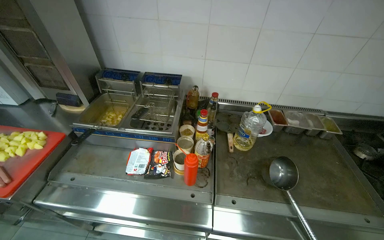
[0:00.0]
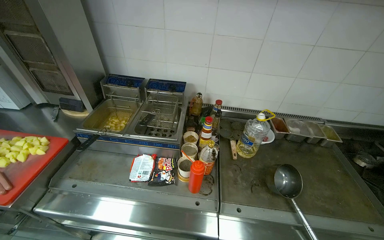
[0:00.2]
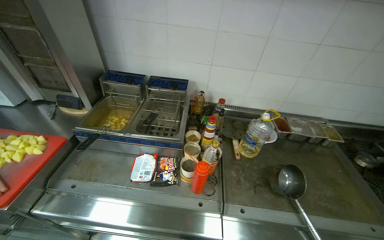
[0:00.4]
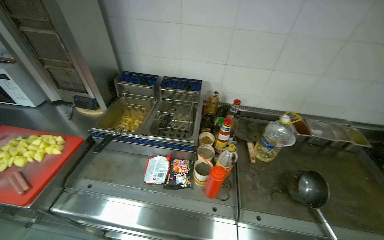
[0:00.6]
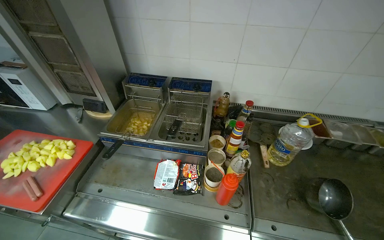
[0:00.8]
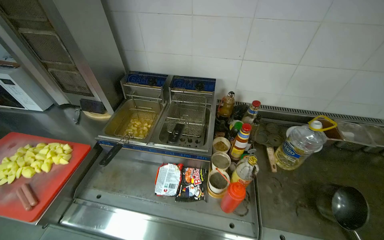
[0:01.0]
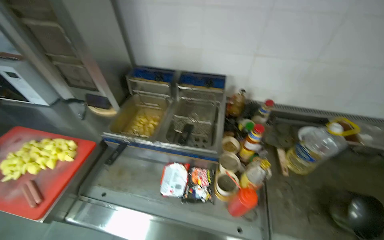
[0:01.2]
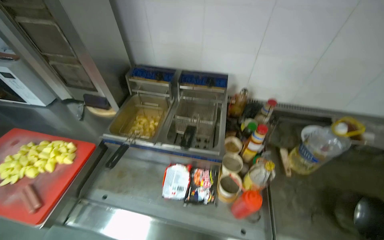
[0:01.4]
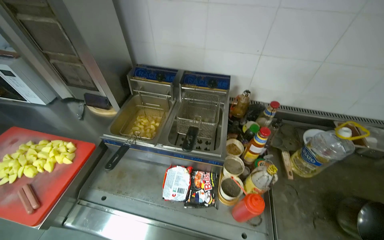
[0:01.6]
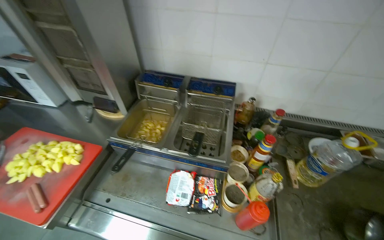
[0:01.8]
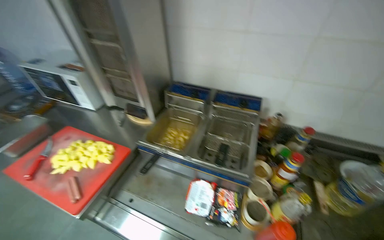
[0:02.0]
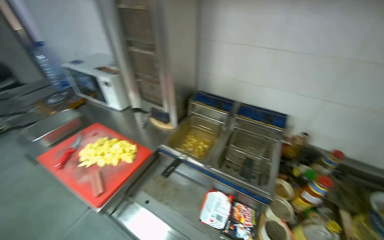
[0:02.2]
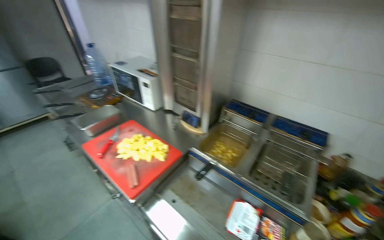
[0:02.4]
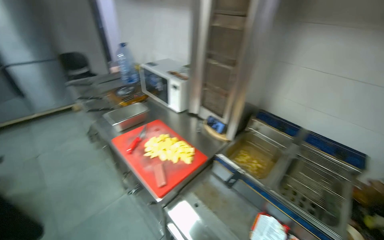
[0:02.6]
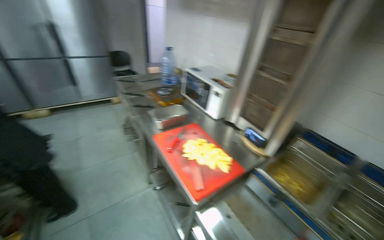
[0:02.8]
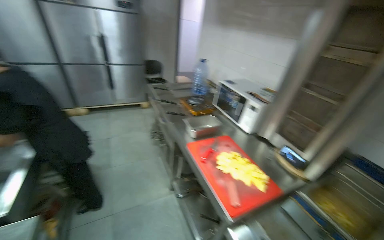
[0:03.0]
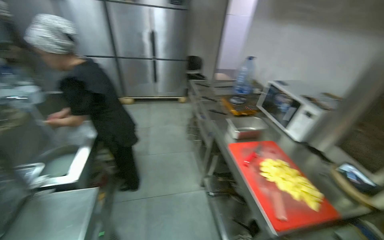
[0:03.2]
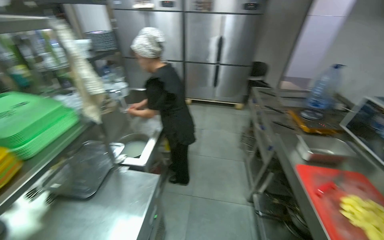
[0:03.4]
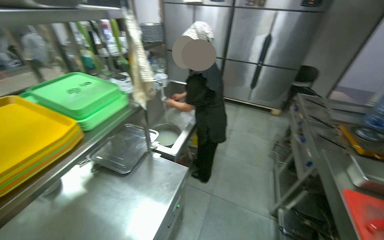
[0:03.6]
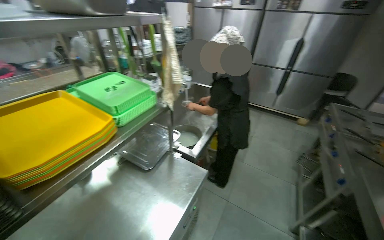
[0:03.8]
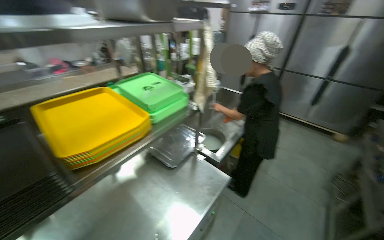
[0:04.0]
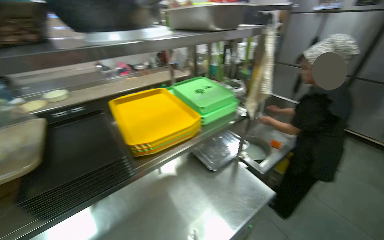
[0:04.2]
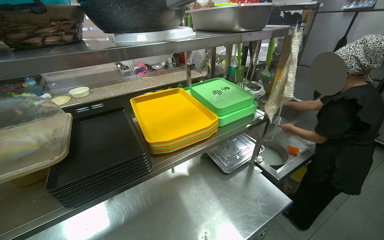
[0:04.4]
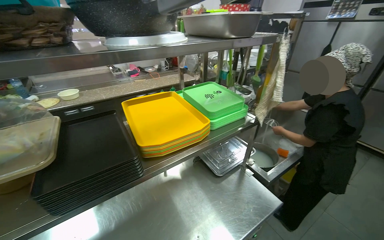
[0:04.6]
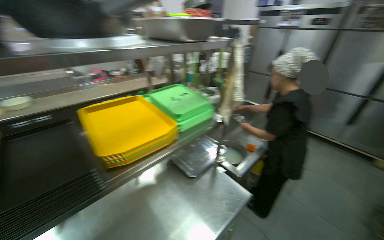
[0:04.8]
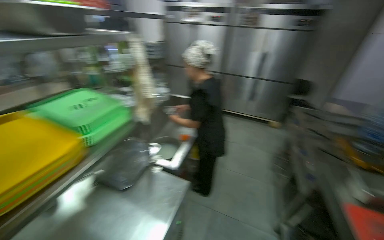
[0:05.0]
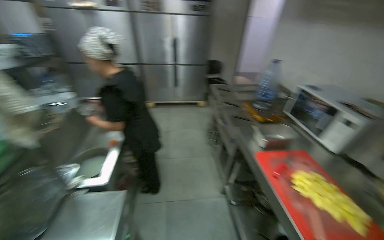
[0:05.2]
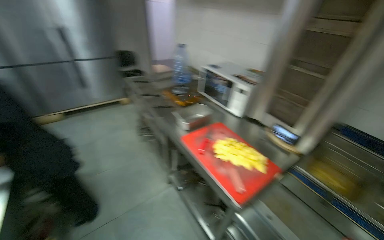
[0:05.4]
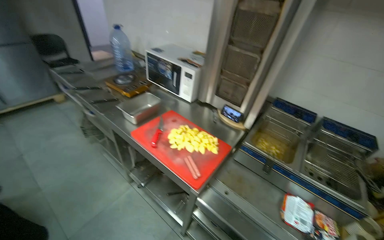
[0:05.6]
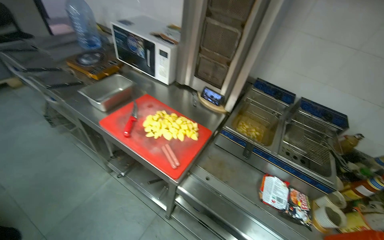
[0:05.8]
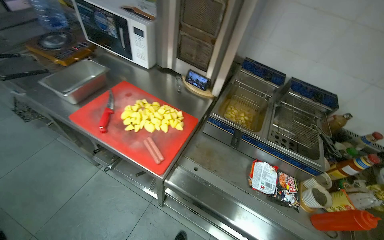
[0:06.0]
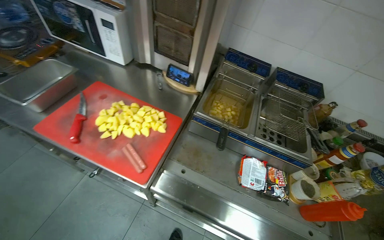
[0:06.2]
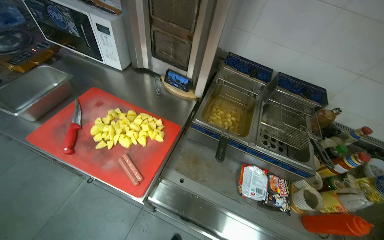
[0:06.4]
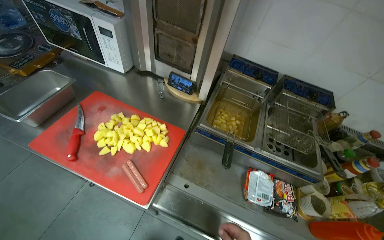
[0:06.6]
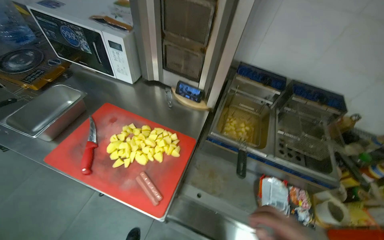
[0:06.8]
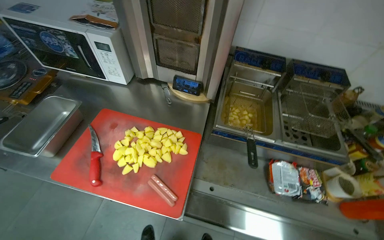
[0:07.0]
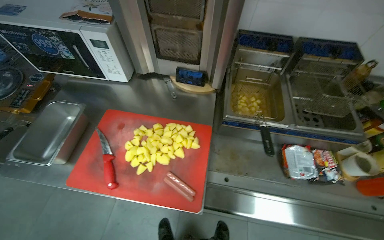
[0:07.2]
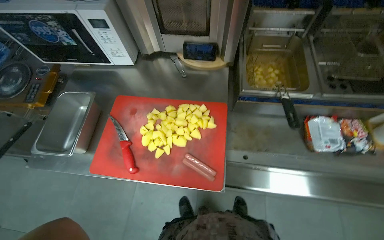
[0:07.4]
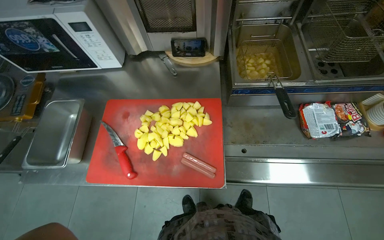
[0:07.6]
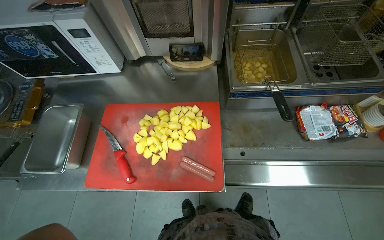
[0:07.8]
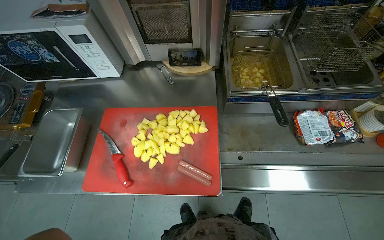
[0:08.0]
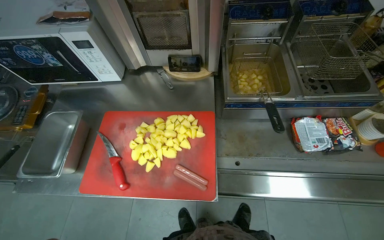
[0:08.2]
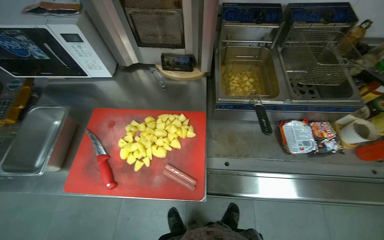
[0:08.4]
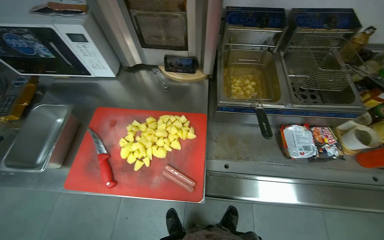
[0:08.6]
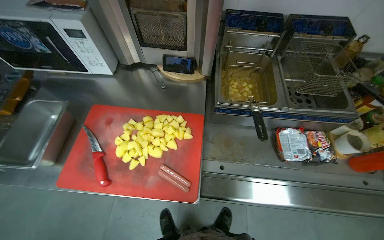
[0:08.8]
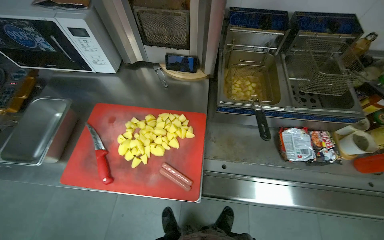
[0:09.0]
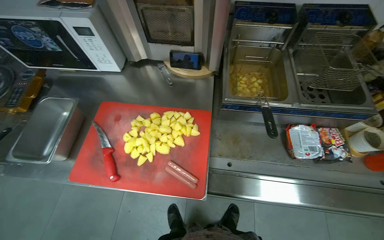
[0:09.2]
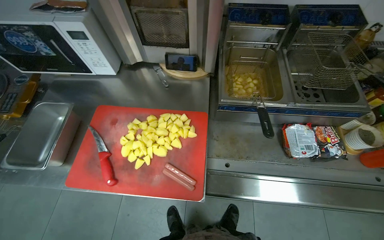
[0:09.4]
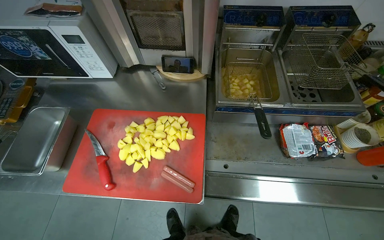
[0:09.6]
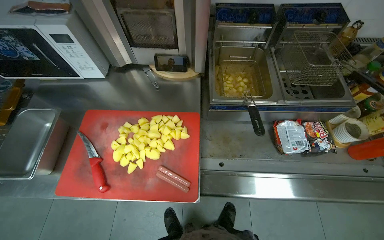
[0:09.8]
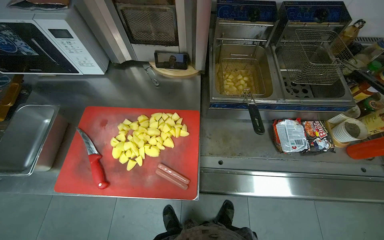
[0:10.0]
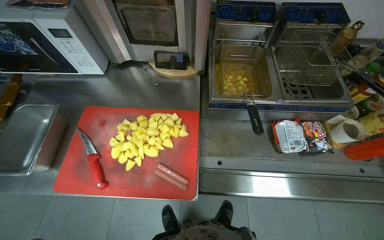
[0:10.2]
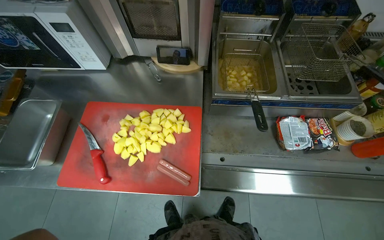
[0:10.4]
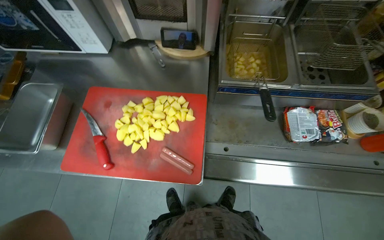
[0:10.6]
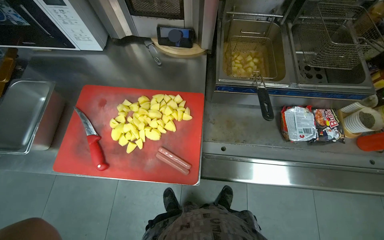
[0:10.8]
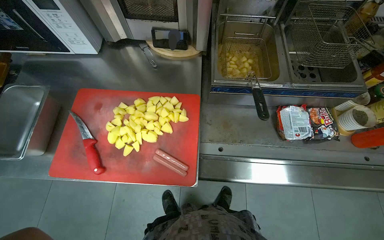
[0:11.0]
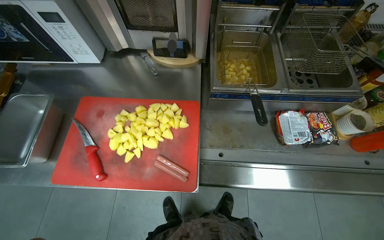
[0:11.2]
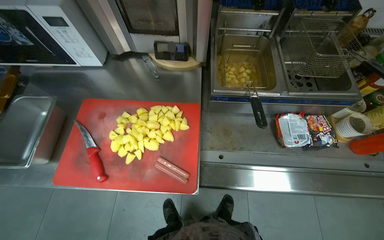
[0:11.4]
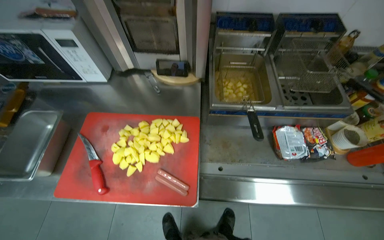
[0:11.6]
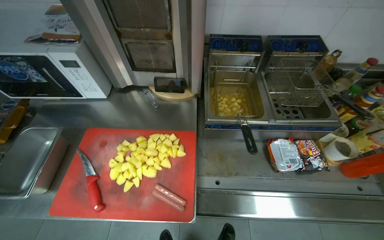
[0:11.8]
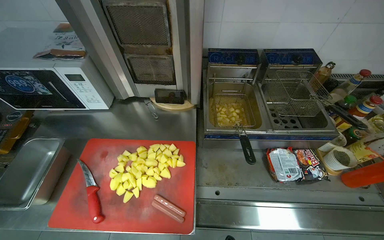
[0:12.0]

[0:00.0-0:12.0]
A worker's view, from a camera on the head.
Job: cooking food.
The whole recording: Frying potatoes in deep fryer. The worker stirs potatoes in the deep fryer and adjusts its settings.
0:01.6 to 0:03.0: The camera is carried some 60 cm. The head turns to the left by some 55 degrees. The view tips upward by about 15 degrees.
0:03.0 to 0:04.4: The wearer's head swings about 85 degrees to the left.
0:04.4 to 0:06.0: The wearer moves approximately 50 cm. The head rotates about 125 degrees to the right. The wearer looks about 25 degrees further downward.
0:06.0 to 0:07.6: The view tips downward by approximately 15 degrees. The scene turns about 30 degrees counterclockwise in the picture.

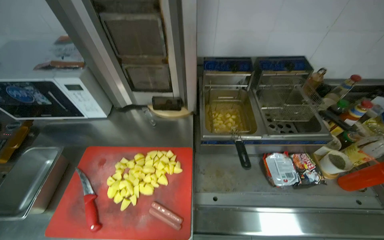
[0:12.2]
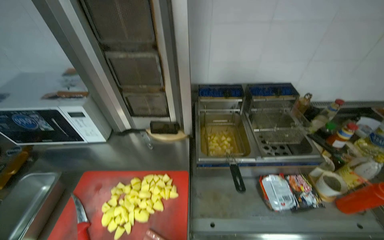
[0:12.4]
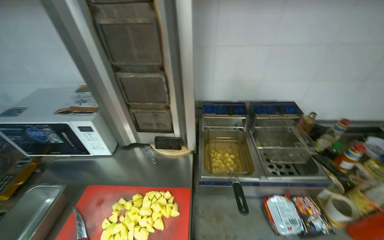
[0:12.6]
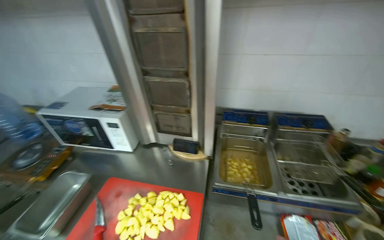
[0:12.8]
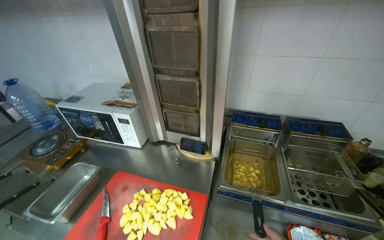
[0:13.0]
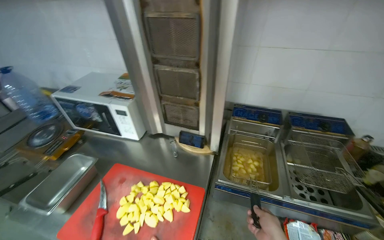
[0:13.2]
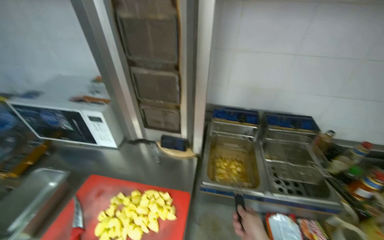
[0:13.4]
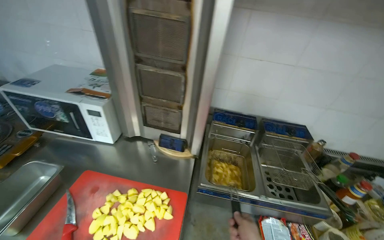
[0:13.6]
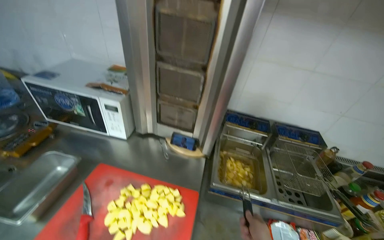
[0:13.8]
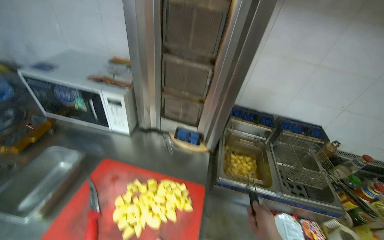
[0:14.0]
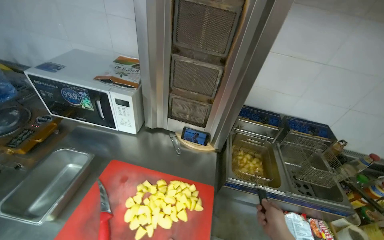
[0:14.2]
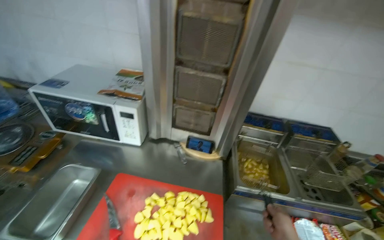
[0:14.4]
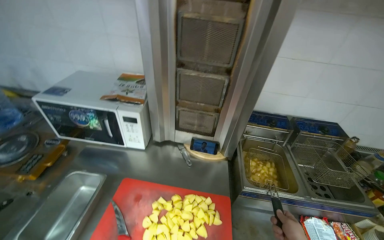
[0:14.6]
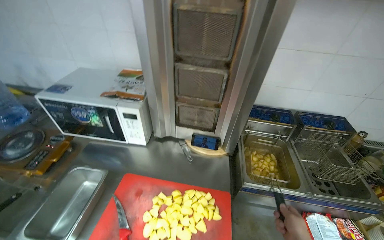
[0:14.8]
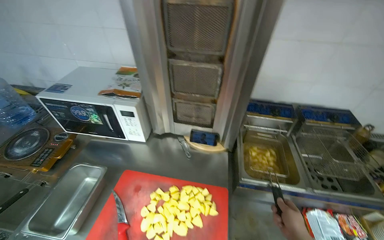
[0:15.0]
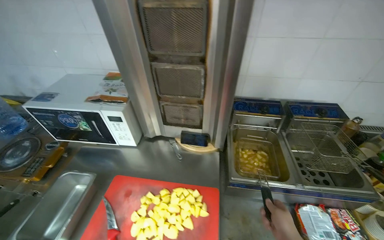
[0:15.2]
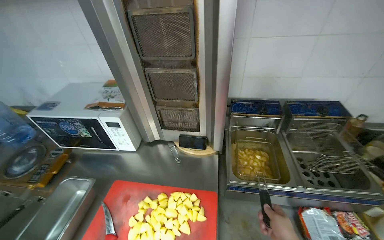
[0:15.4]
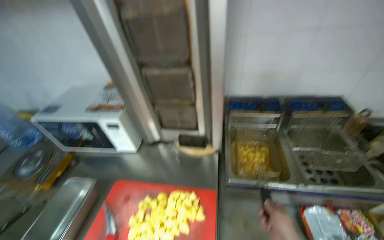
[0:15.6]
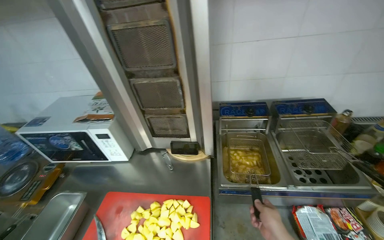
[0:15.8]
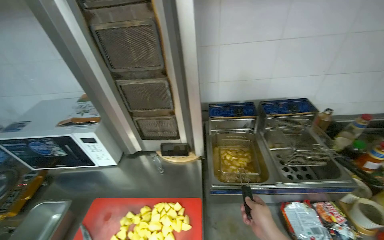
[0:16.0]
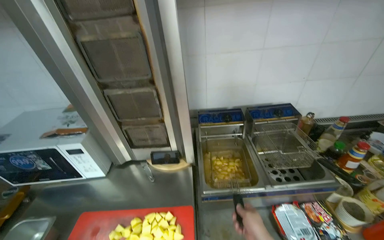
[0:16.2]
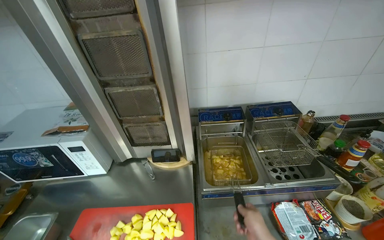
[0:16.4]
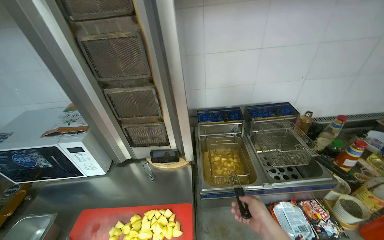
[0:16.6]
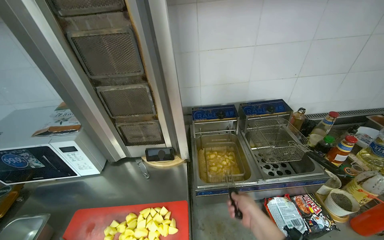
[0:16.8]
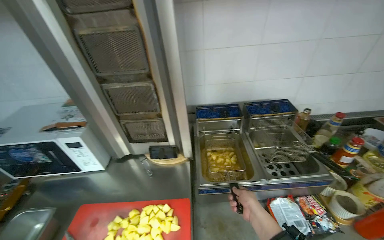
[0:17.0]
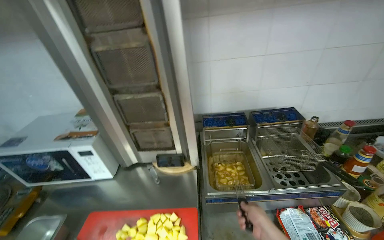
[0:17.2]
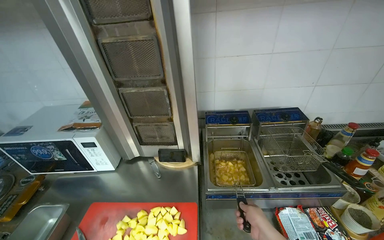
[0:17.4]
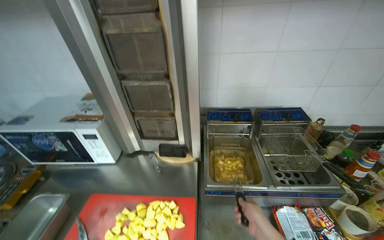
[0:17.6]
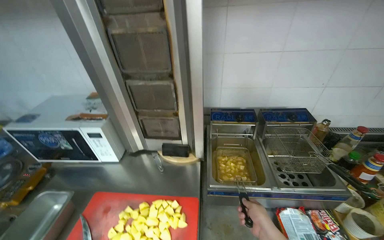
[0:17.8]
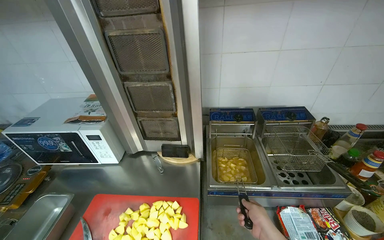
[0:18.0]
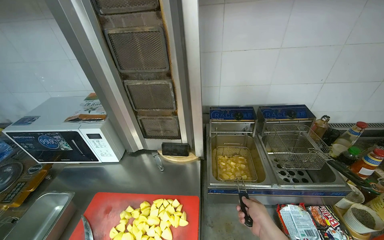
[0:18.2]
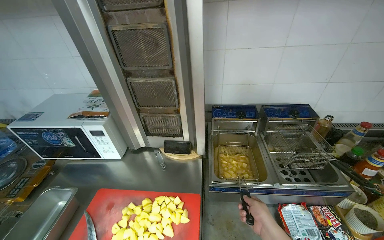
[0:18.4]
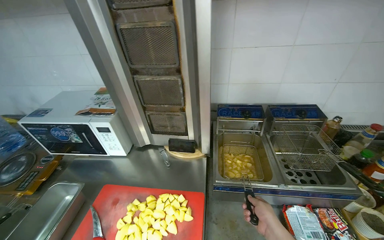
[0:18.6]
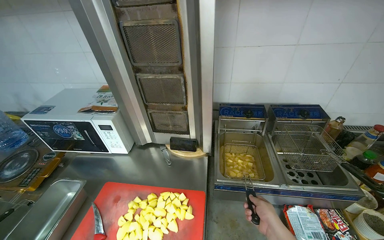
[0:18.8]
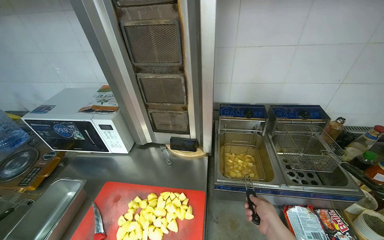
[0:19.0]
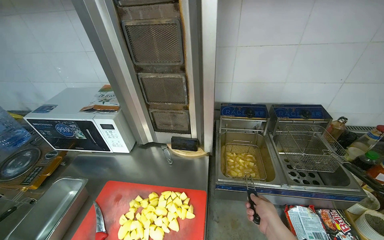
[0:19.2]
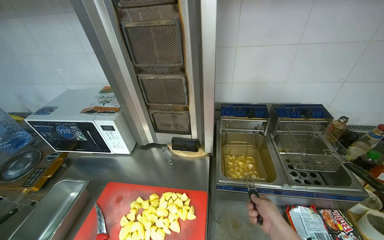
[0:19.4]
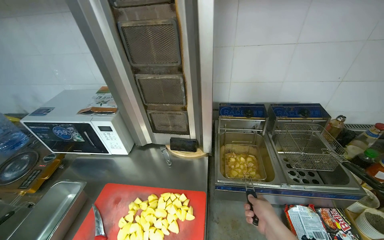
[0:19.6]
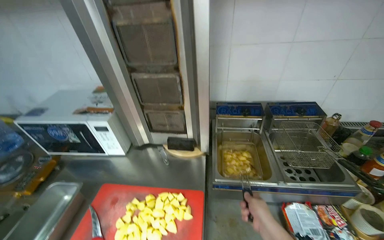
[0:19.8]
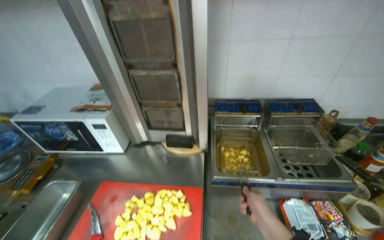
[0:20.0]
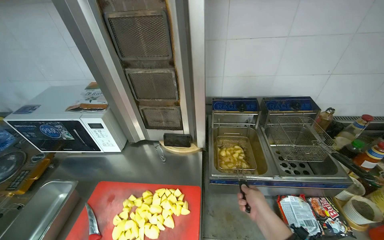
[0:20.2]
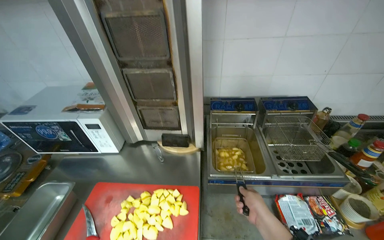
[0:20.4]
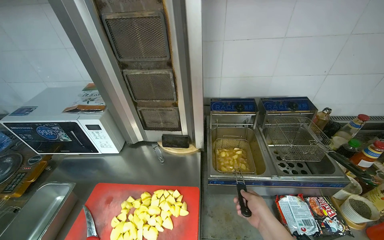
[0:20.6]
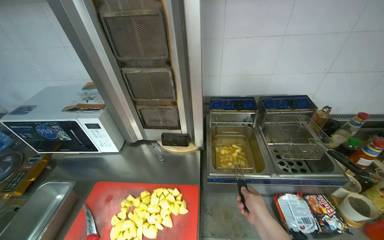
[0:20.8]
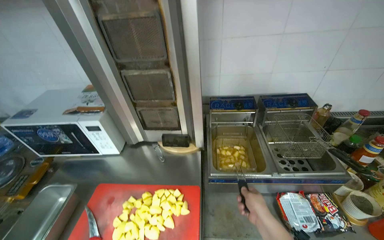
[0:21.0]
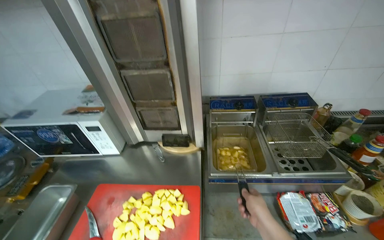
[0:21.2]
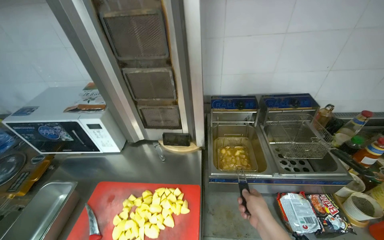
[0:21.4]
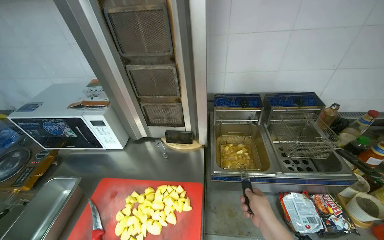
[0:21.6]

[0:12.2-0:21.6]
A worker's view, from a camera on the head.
Job: cooking food.
The whole recording: Frying potatoes in deep fryer. The worker stirs potatoes in the deep fryer and adjusts its settings.
0:12.2 to 0:13.8: The camera pitches upward, by some 15 degrees.
